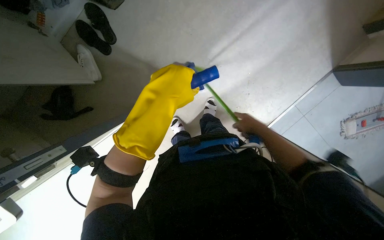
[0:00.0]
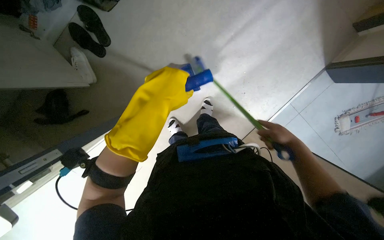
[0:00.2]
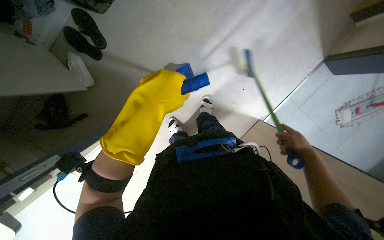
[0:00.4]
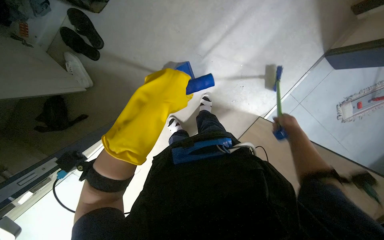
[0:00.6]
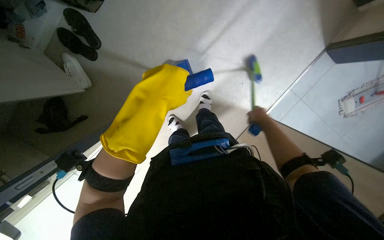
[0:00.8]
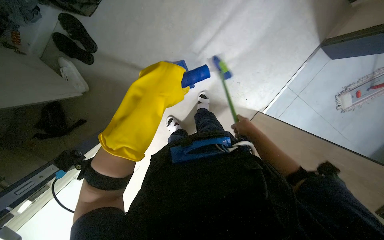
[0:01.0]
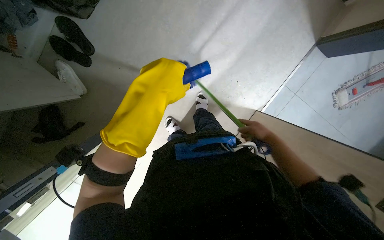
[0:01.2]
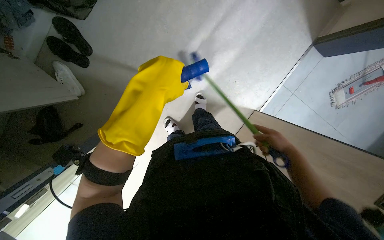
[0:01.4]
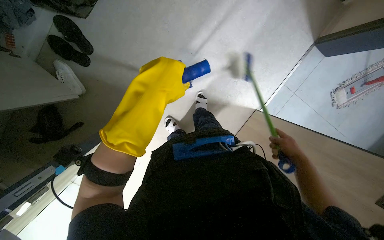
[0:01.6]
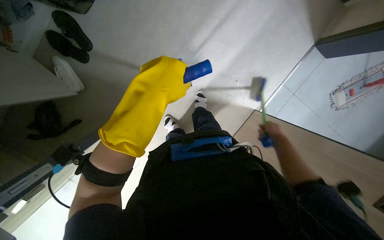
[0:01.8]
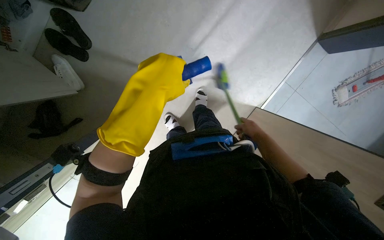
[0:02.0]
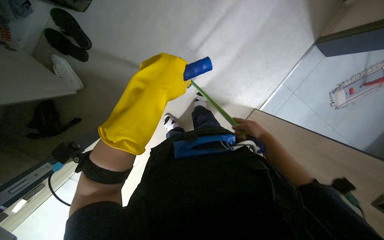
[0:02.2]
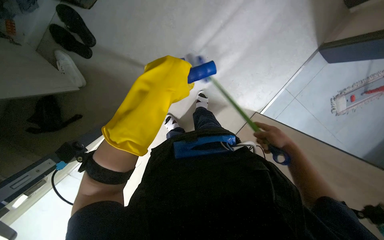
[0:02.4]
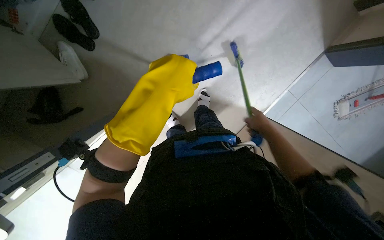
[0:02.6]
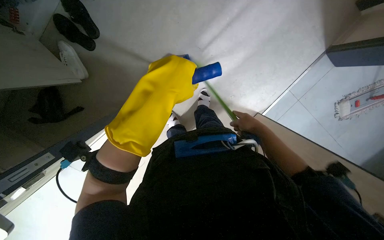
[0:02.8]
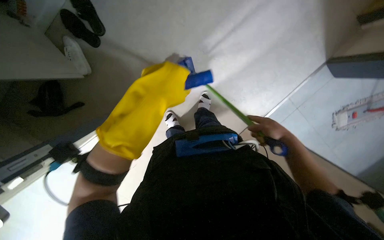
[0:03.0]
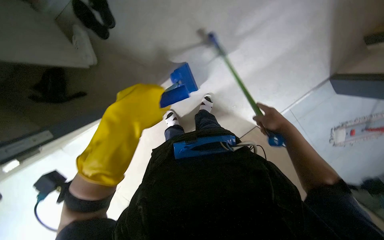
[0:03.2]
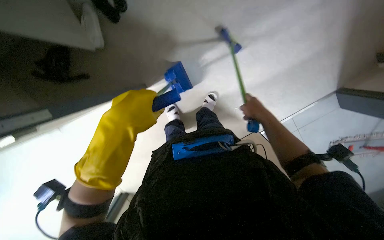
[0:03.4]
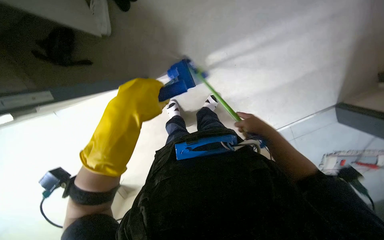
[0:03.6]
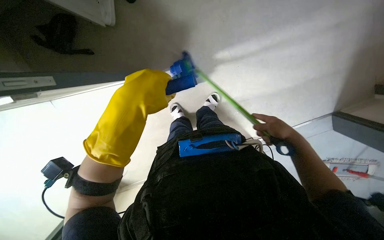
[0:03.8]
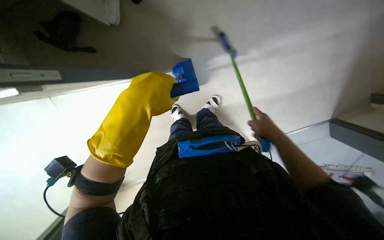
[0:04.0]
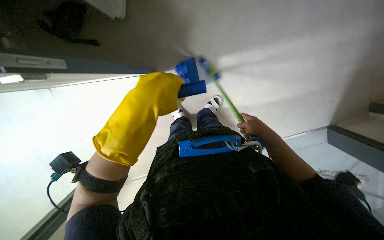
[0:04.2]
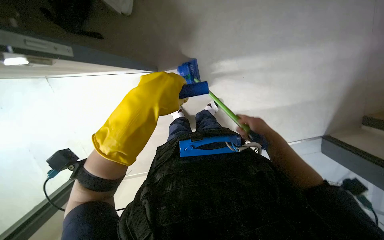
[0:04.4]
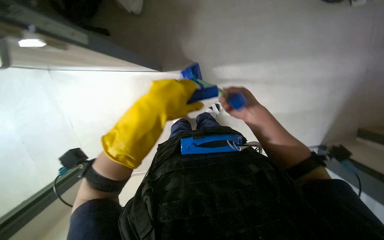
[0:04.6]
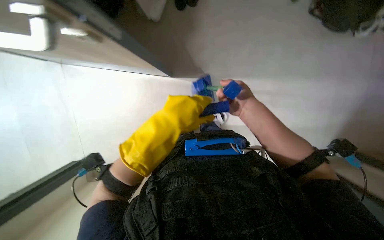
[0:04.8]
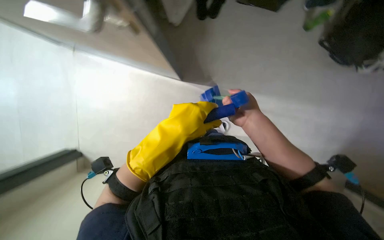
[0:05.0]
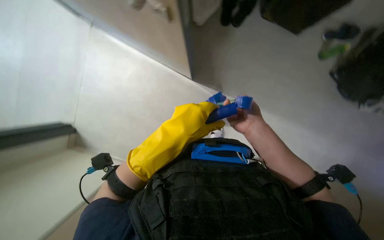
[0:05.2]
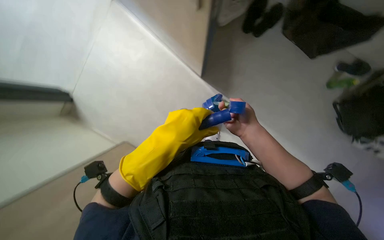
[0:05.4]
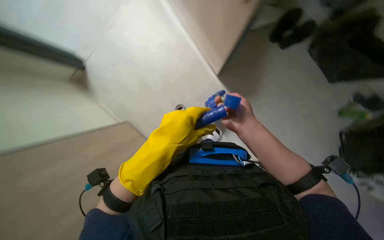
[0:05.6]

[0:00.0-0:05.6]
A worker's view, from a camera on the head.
Job: sweeping floor.
The whole recording: Sweeping floor with broom and dustpan. The worker sweeps the floor using a broom and dustpan.
0:00.0 to 0:01.4: The right hand goes left and right, some 15 cm each way, reversing 2 times.
0:01.4 to 0:02.8: The right hand is displaced up the picture and to the left by approximately 15 cm.
0:02.8 to 0:04.2: The scene turns some 30 degrees clockwise in the picture.
0:04.2 to 0:05.6: The scene rotates clockwise by roughly 35 degrees. The left hand moves down the picture, about 15 cm. Meanwhile the right hand moves nearer to the camera and to the left, approximately 25 cm.

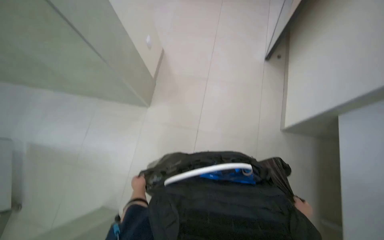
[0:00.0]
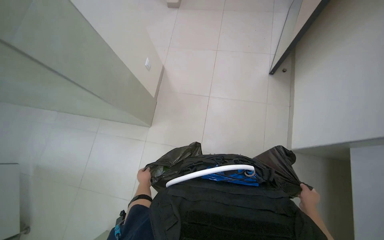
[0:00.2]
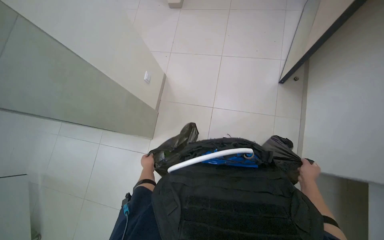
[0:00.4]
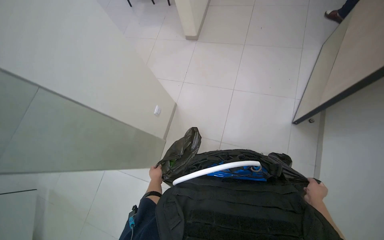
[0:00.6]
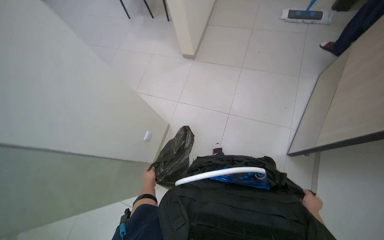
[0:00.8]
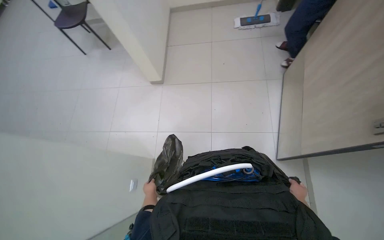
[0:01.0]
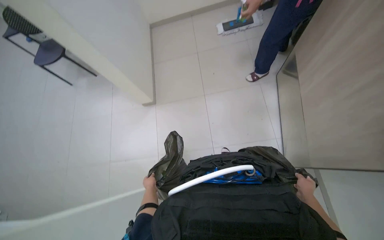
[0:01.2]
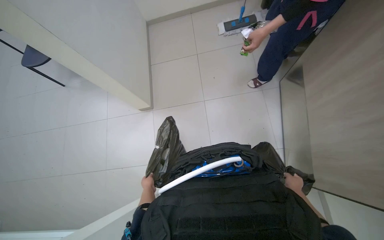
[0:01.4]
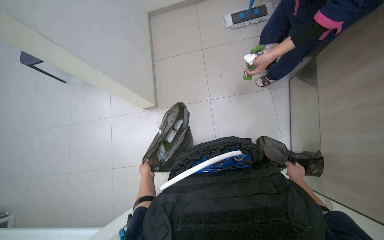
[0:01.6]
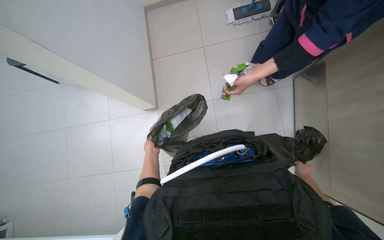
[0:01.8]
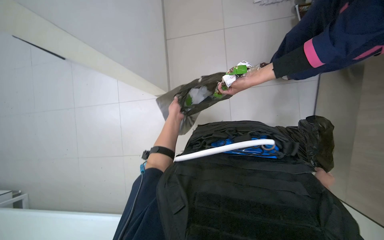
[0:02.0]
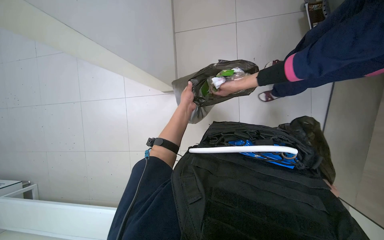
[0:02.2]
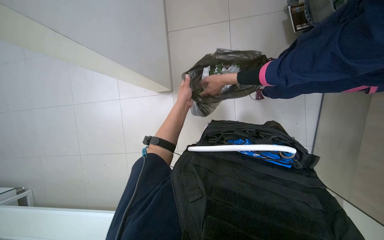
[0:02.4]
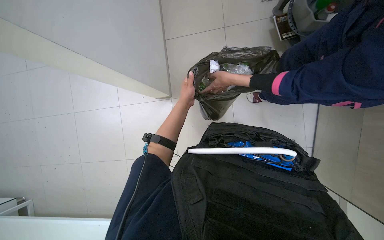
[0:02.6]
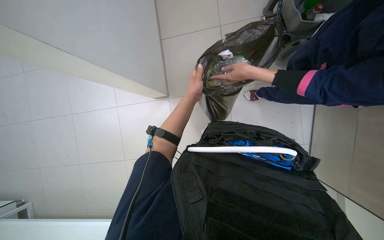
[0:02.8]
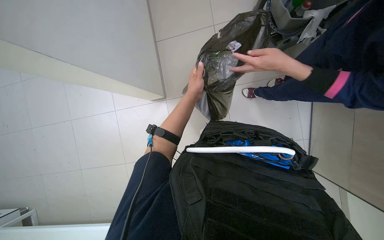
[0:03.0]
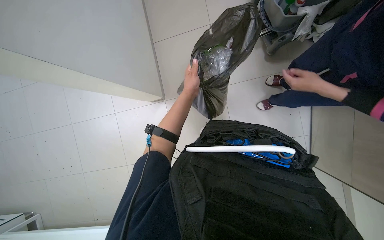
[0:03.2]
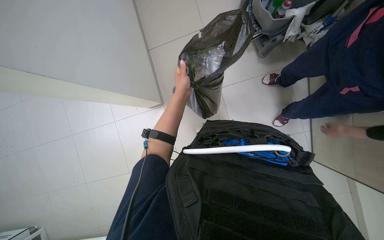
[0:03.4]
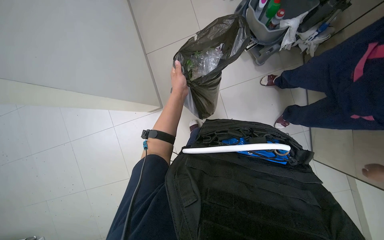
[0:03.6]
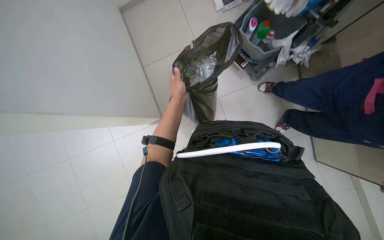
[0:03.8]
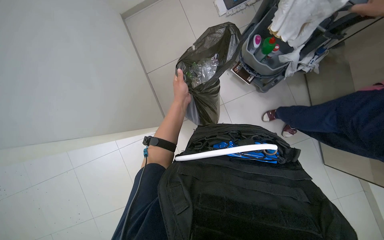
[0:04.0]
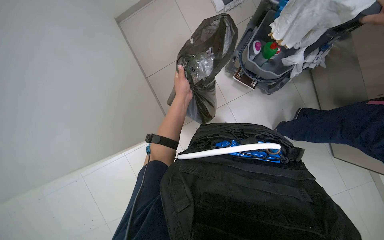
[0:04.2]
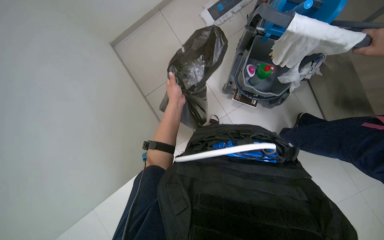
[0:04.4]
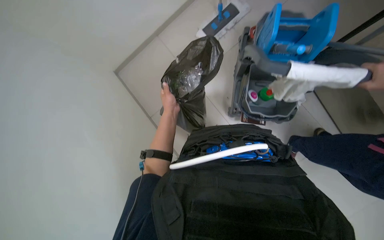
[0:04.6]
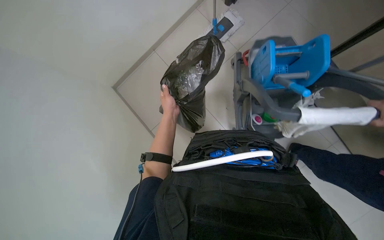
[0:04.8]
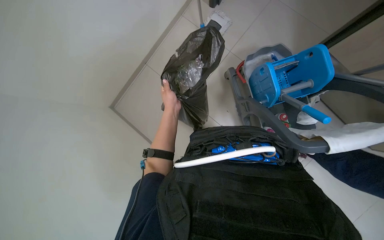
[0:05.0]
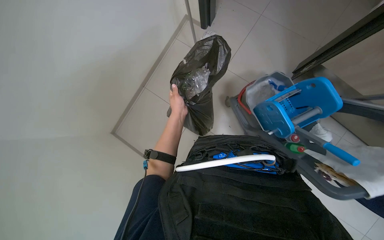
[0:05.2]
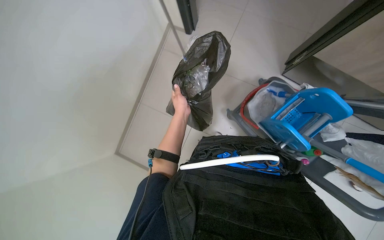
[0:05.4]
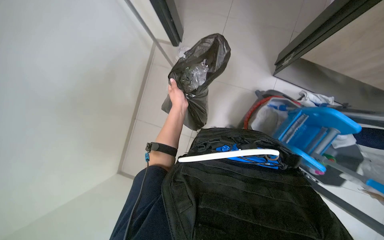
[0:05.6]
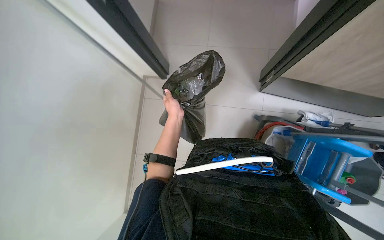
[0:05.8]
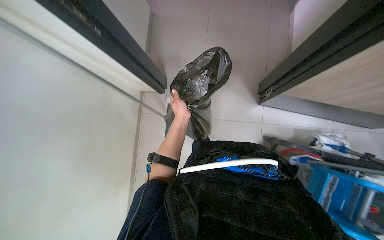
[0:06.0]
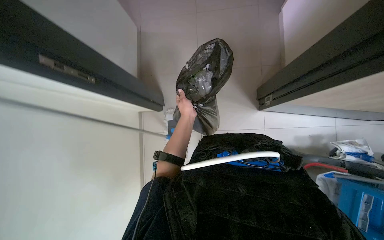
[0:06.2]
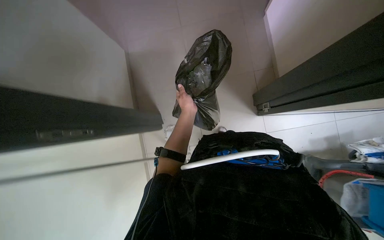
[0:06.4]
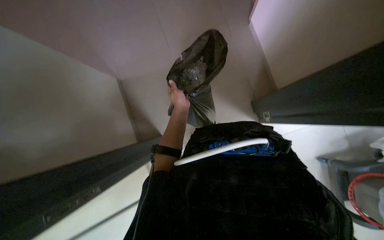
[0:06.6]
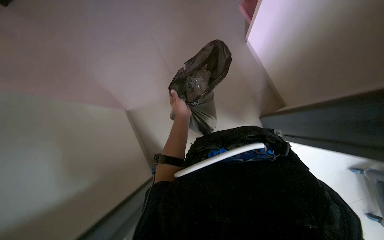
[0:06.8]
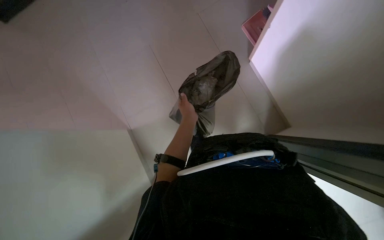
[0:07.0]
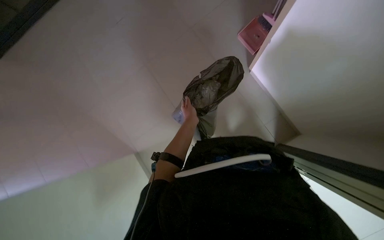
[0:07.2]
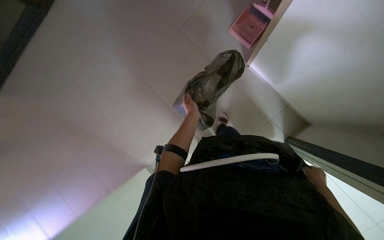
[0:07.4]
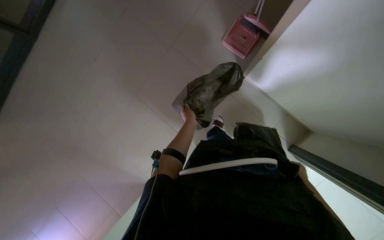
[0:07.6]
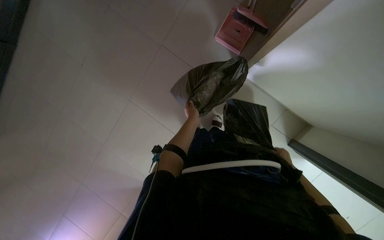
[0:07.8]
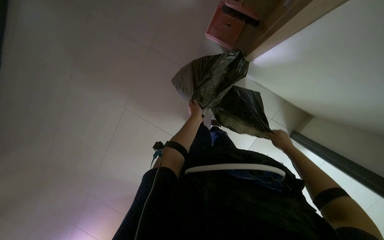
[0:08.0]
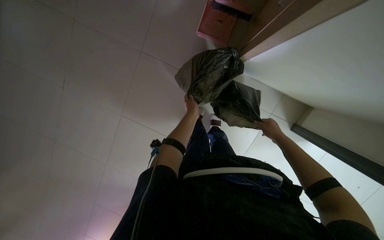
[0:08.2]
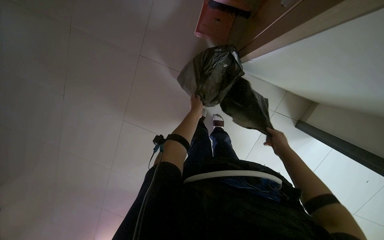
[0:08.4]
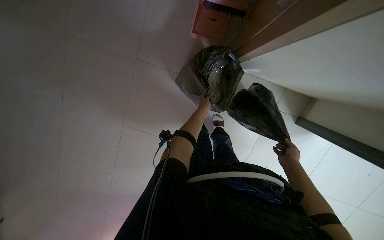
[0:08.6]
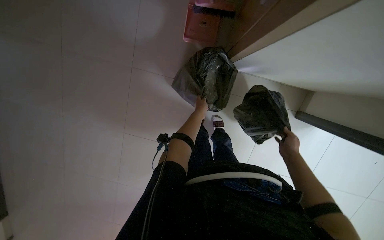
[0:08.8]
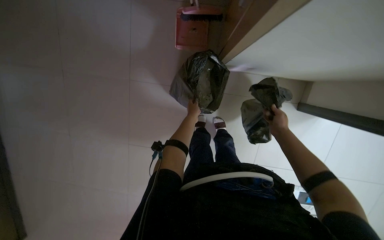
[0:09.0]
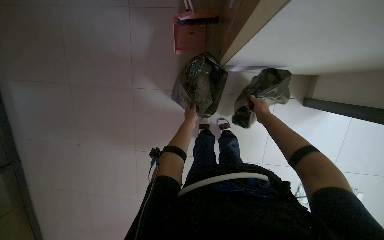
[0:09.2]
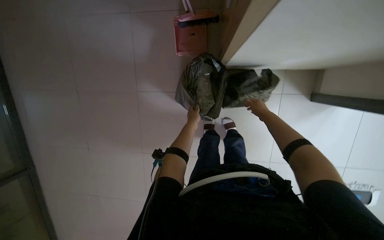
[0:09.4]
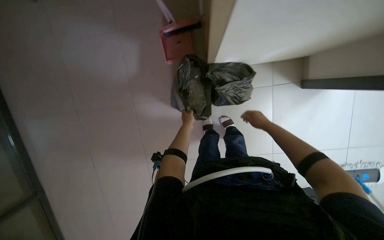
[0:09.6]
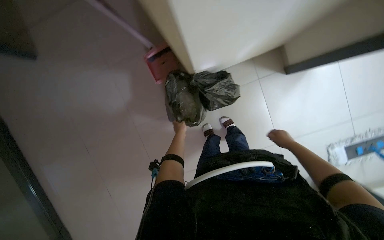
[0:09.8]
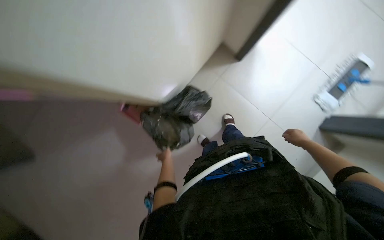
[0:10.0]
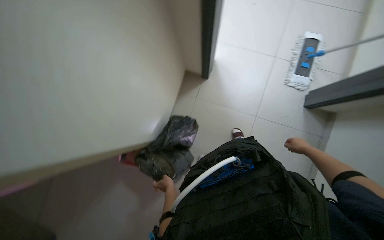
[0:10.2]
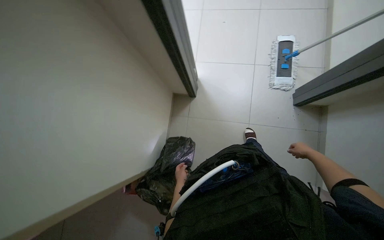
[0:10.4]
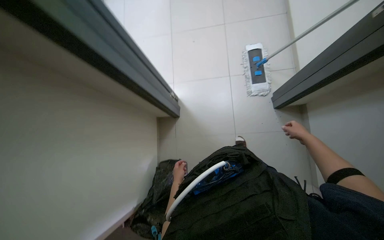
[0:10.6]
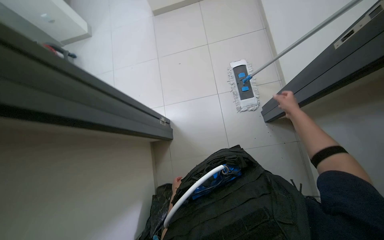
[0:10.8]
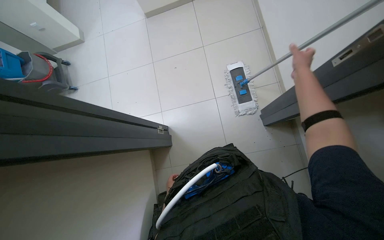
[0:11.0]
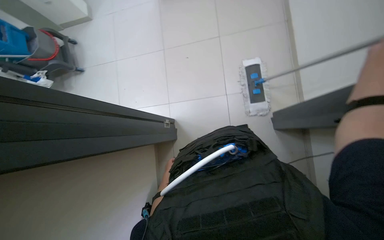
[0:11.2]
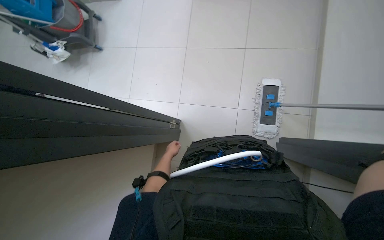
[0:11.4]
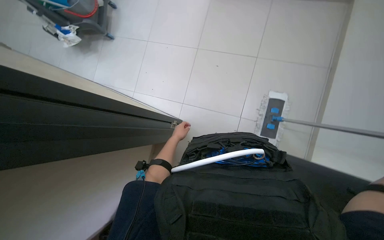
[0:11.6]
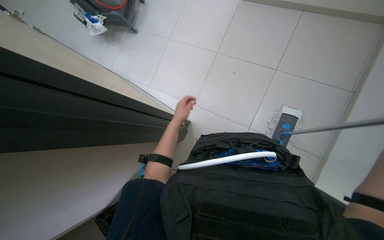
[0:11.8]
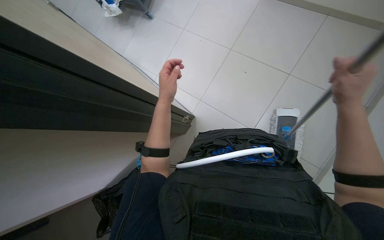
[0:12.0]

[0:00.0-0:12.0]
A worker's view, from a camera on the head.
Job: mopping floor.
The whole recording: Mopping floor. The worker mops the floor with a flat mop.
0:00.0 to 0:01.6: The head travels roughly 1.5 m. The head rotates some 30 degrees to the right.
0:01.6 to 0:03.0: The left hand heads up the picture and to the right, covering some 50 cm.
0:03.0 to 0:04.4: The camera pitches upward, by approximately 20 degrees.
0:04.4 to 0:06.0: The wearer looks some 25 degrees further upward.
0:06.0 to 0:07.6: The view tilts some 15 degrees upward. The left hand shifts some 15 cm farther from the camera.
0:07.6 to 0:09.0: Everything in view rotates about 25 degrees counterclockwise.
0:09.0 to 0:10.4: The wearer moves roughly 50 cm. The view tilts roughly 30 degrees upward. The scene rotates counterclockwise by about 85 degrees.
0:10.4 to 0:12.0: The camera travels approximately 60 cm.

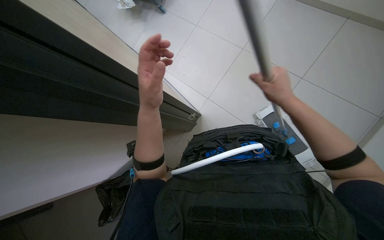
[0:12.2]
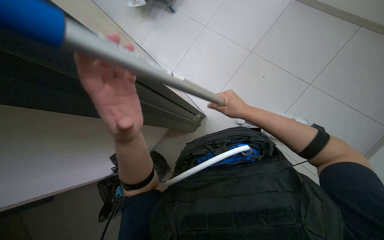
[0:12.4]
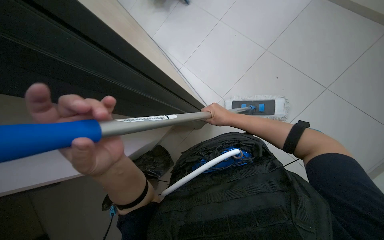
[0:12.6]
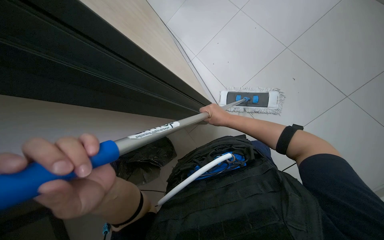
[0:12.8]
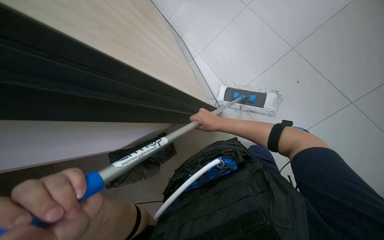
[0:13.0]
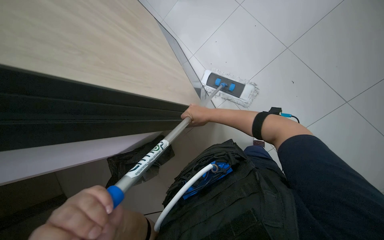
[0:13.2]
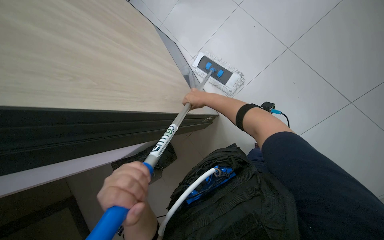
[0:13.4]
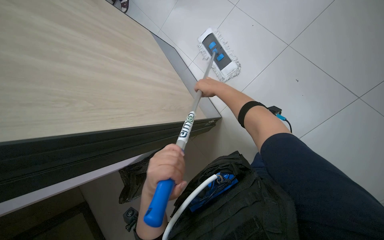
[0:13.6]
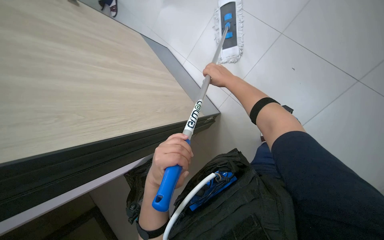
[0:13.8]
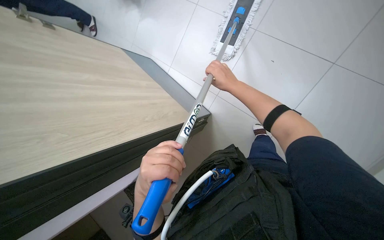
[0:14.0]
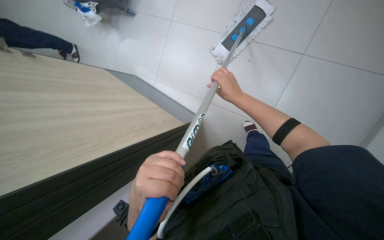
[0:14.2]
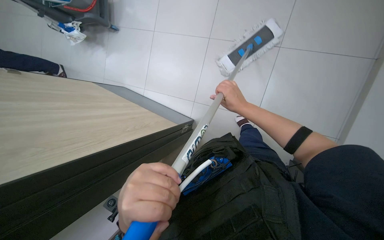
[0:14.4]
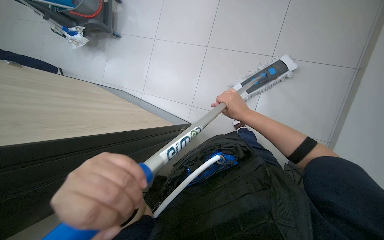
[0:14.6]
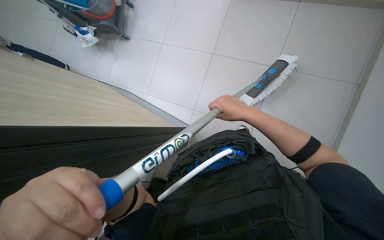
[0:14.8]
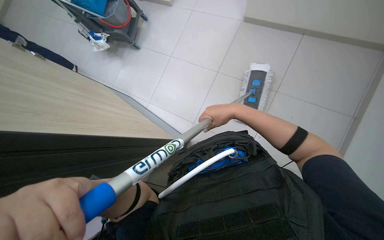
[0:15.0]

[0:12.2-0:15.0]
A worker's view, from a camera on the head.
Job: mopping floor.
The whole recording: Mopping floor. The worker mops the floor with a flat mop.
0:12.2 to 0:13.6: The left hand is displaced down the picture by approximately 25 cm, while the right hand moves farther from the camera, to the left and up the picture, about 25 cm.
0:13.6 to 0:15.0: The wearer looks roughly 20 degrees further upward. The right hand moves nearer to the camera and down the picture, roughly 25 cm; the left hand heads to the left and nearer to the camera, covering some 20 cm.
